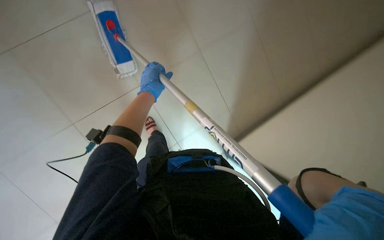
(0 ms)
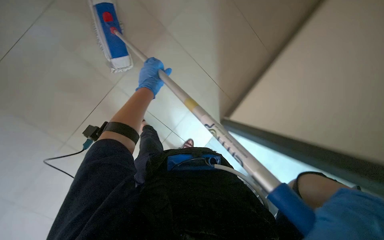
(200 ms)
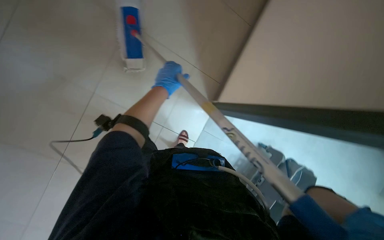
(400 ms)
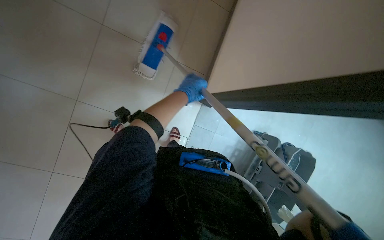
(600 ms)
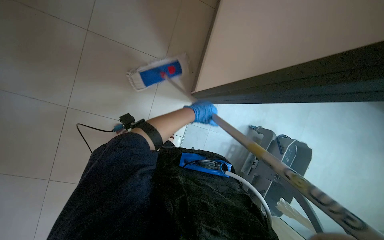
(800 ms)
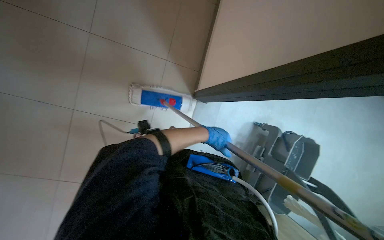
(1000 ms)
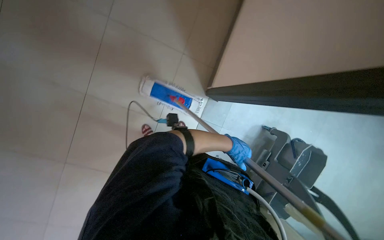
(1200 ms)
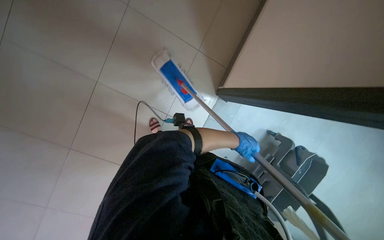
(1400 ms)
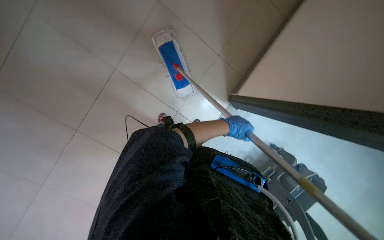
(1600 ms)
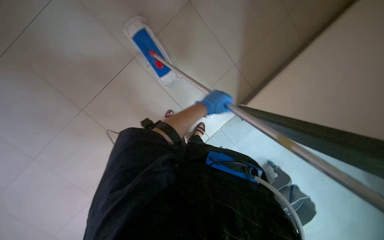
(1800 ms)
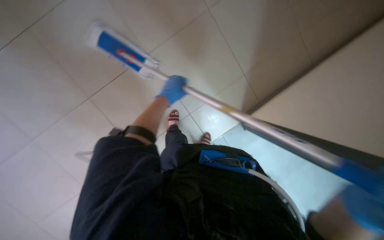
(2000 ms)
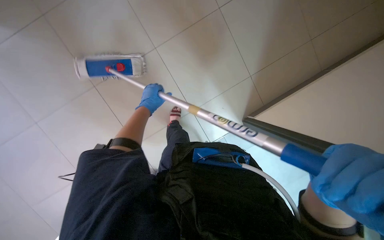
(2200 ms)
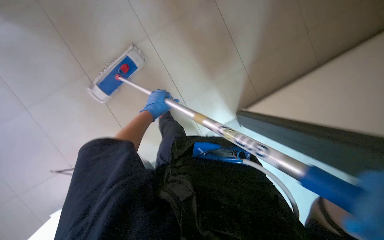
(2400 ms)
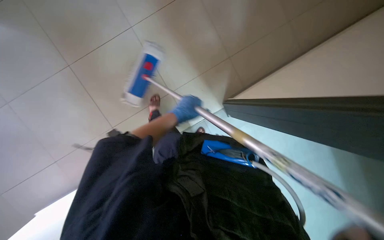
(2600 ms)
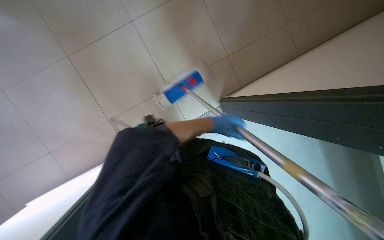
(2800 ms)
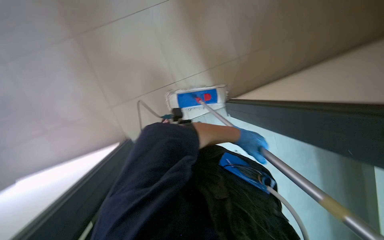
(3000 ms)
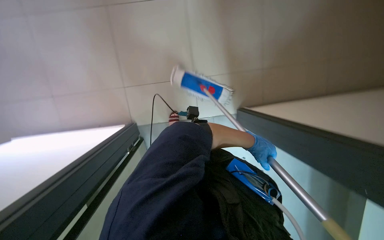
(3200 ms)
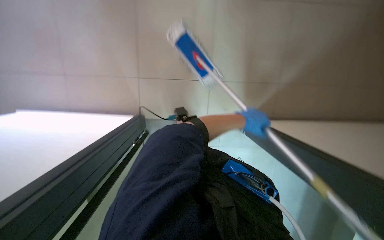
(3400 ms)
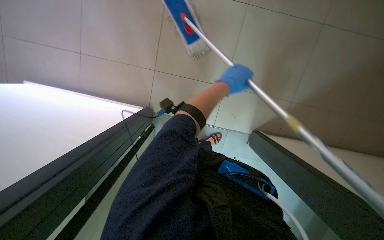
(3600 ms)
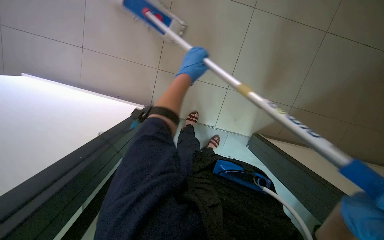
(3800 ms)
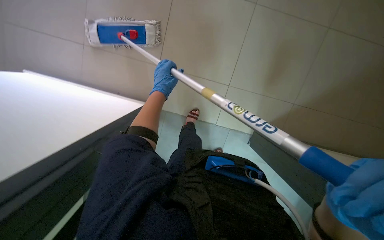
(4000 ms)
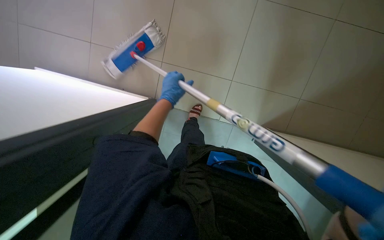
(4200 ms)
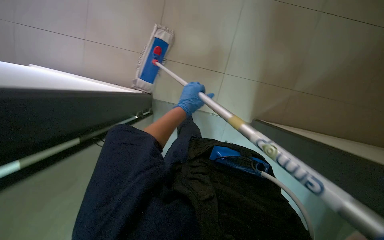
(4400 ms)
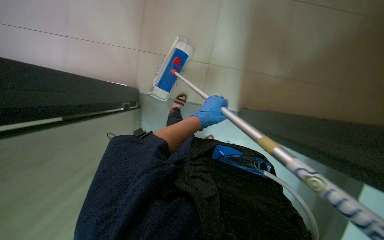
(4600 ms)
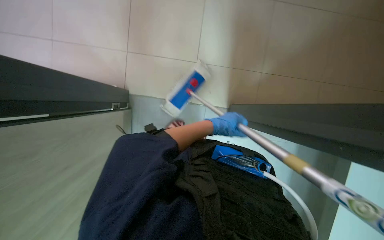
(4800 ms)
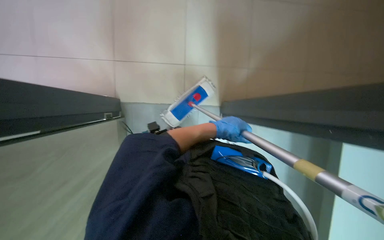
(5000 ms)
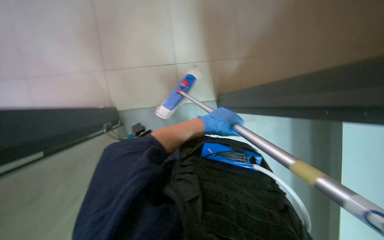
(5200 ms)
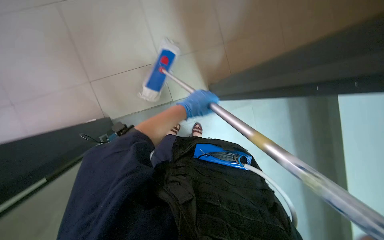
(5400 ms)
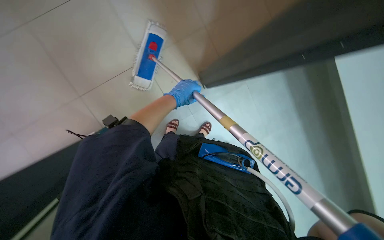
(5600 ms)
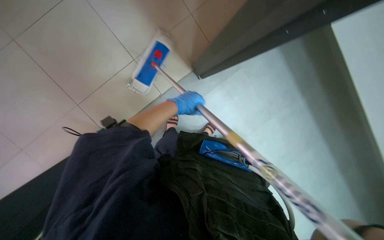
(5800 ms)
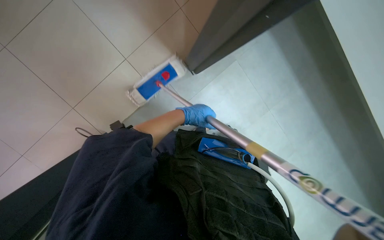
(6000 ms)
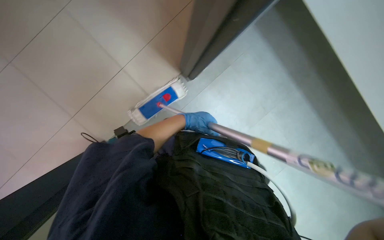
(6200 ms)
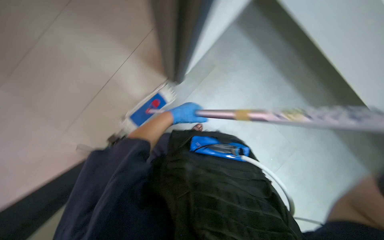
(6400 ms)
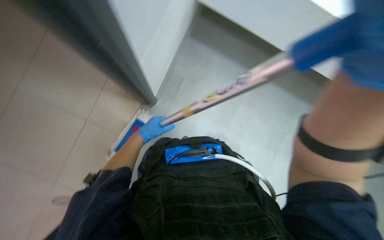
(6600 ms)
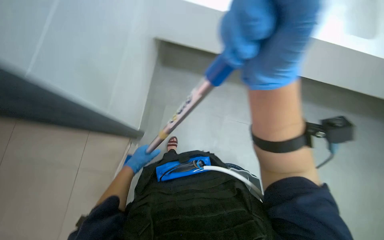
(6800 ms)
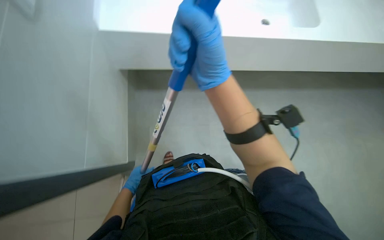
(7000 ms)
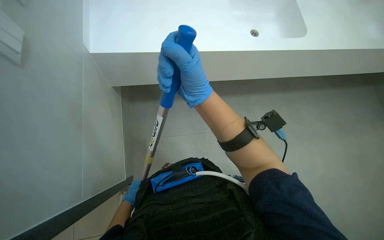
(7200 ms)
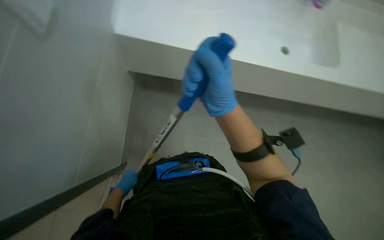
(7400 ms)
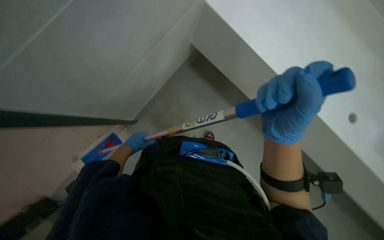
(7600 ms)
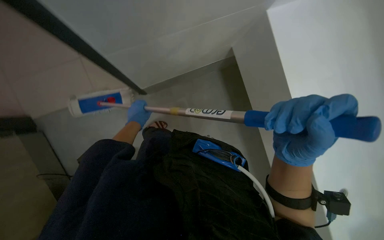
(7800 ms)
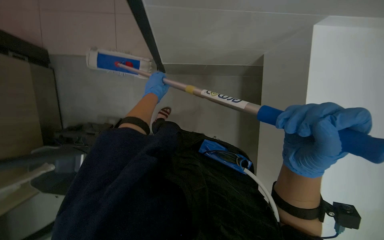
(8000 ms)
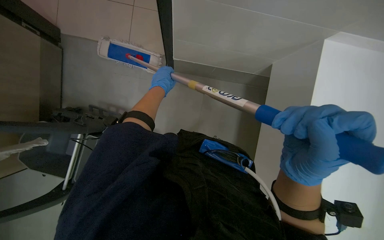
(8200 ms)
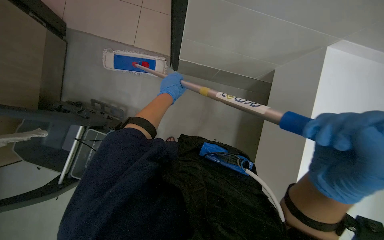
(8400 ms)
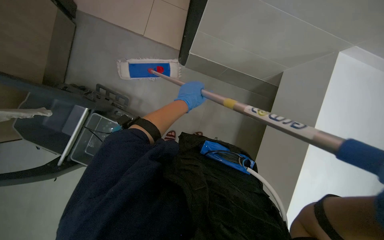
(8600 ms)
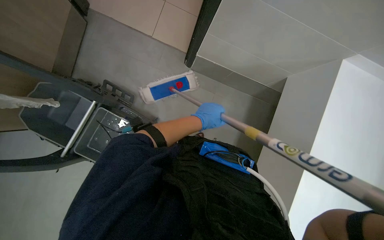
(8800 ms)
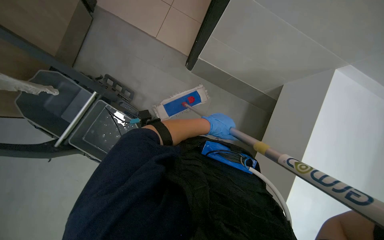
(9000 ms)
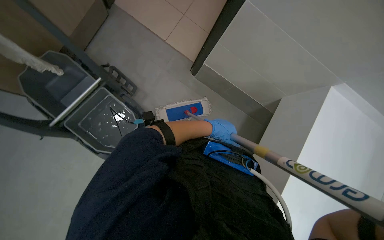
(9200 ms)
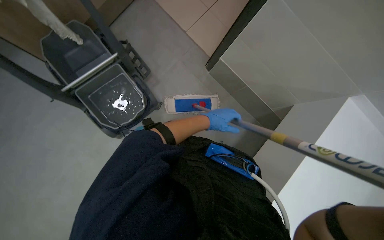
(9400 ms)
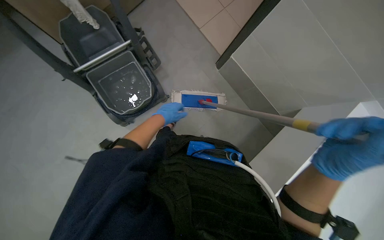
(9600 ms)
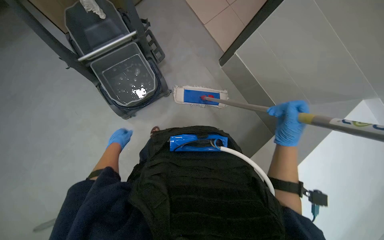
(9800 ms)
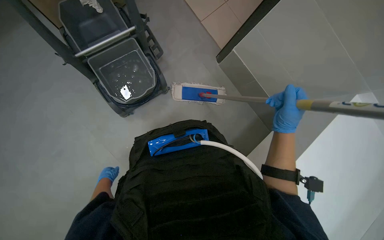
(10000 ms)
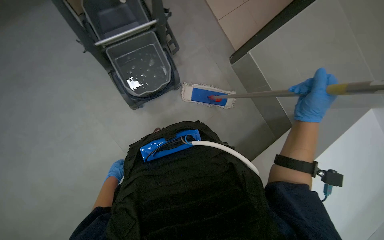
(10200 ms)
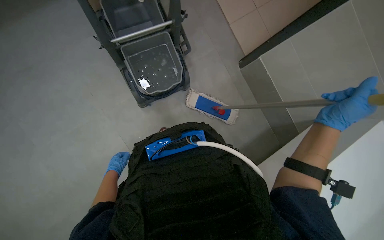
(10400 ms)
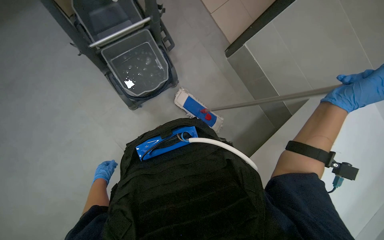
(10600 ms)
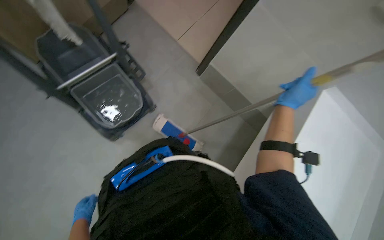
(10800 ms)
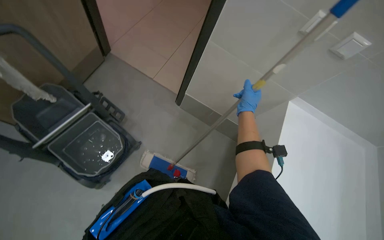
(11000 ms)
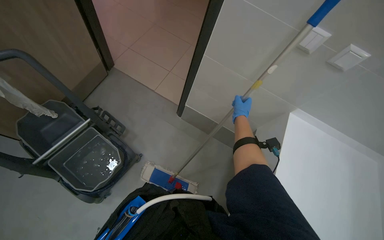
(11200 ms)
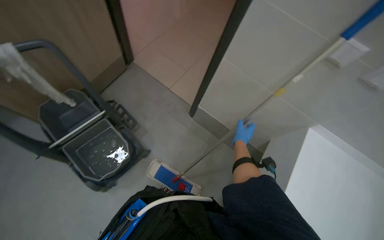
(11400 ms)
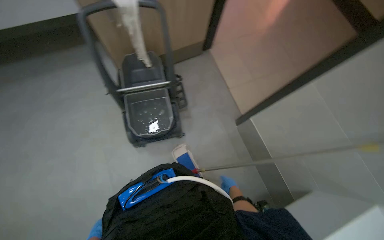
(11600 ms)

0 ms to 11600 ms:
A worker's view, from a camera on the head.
Job: mopping floor.
The whole recording: Mopping floor. The worker mops the floor with a flat mop.
0 ms to 1400 ms: The left hand is displaced to the right and down the picture by about 25 cm.
1400 ms to 2800 ms: The left hand travels to the left and back again, about 30 cm each way.
2800 ms to 4400 ms: The left hand travels to the left and back again, some 25 cm each way.
4400 ms to 5800 ms: The head travels roughly 80 cm.
5800 ms to 7200 ms: The wearer's head swings approximately 45 degrees to the right. The view tips upward by approximately 25 degrees.
7200 ms to 8800 ms: Everything in view rotates about 40 degrees clockwise. The left hand travels to the right by roughly 30 cm.
8800 ms to 10200 ms: The camera is carried approximately 40 cm. The scene rotates clockwise by some 30 degrees.
10200 ms to 11600 ms: The wearer looks about 20 degrees further upward.

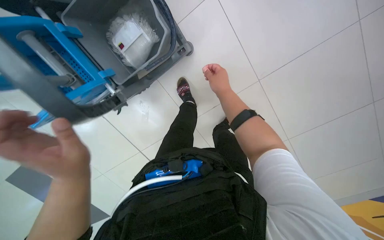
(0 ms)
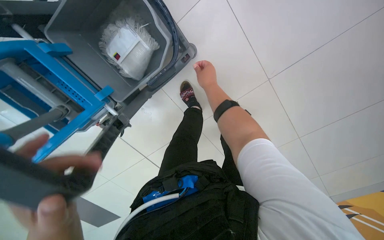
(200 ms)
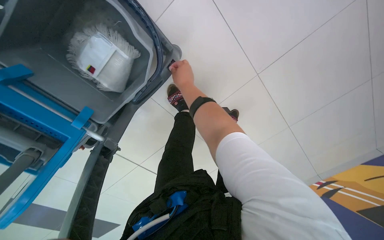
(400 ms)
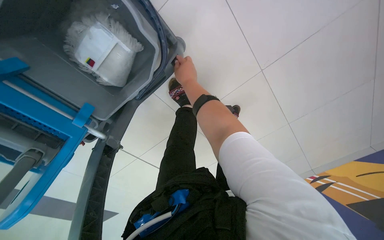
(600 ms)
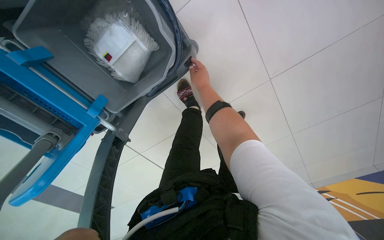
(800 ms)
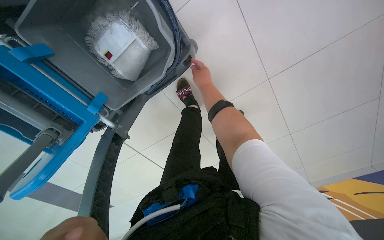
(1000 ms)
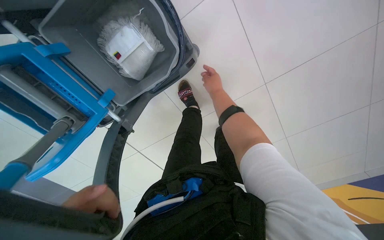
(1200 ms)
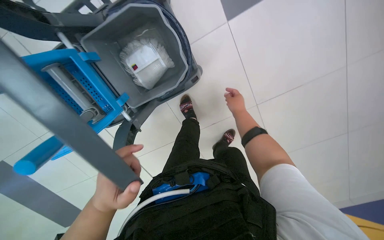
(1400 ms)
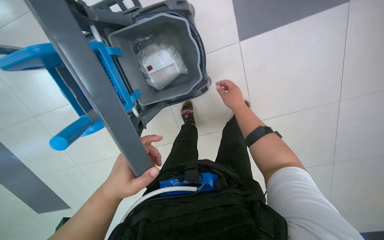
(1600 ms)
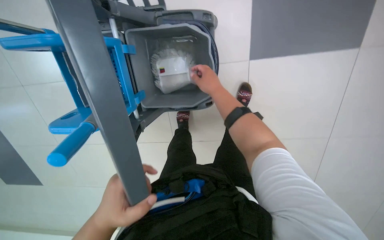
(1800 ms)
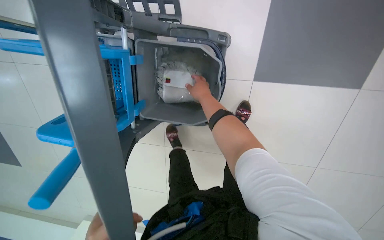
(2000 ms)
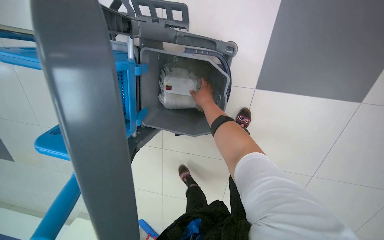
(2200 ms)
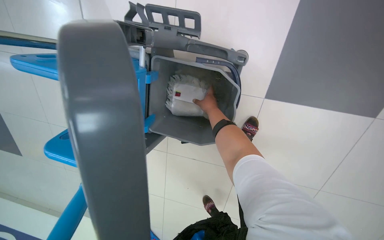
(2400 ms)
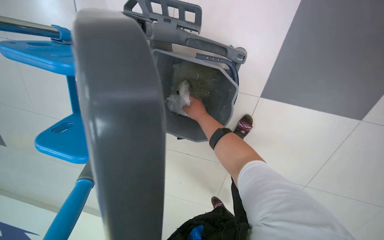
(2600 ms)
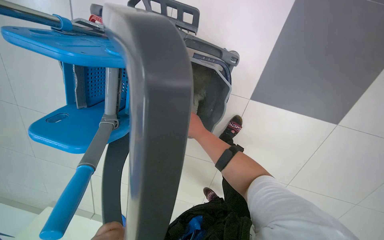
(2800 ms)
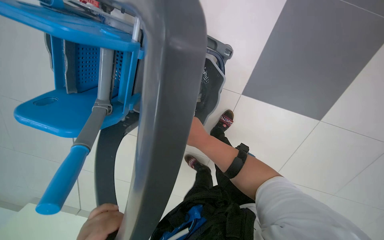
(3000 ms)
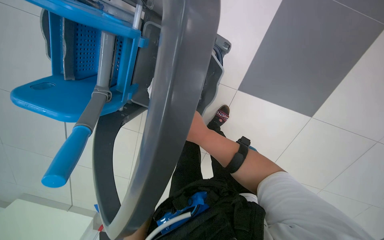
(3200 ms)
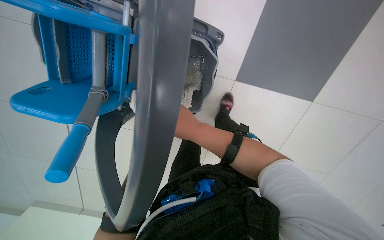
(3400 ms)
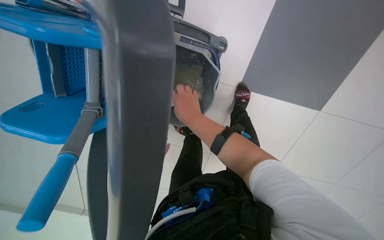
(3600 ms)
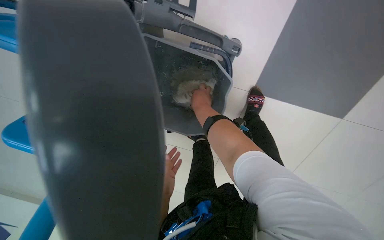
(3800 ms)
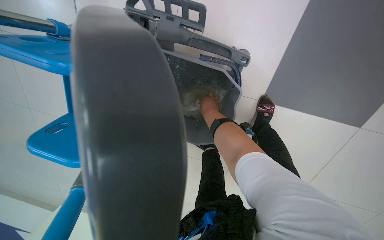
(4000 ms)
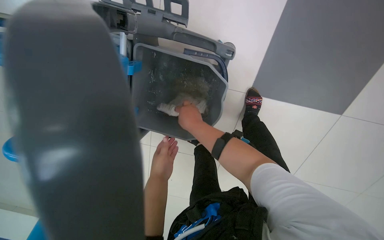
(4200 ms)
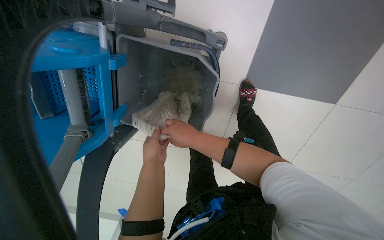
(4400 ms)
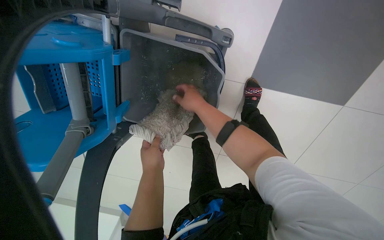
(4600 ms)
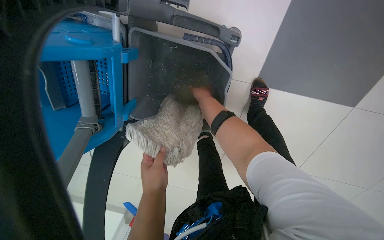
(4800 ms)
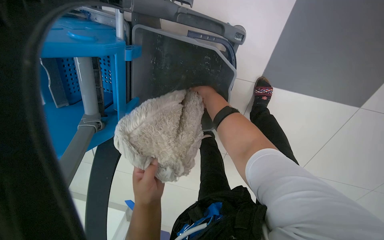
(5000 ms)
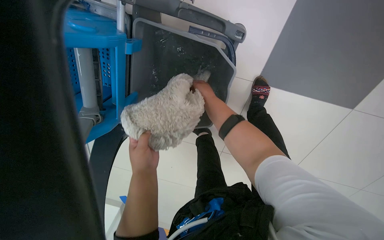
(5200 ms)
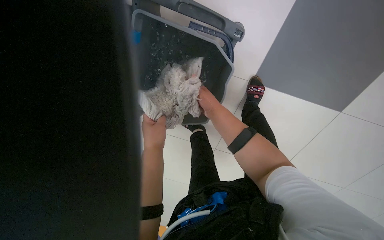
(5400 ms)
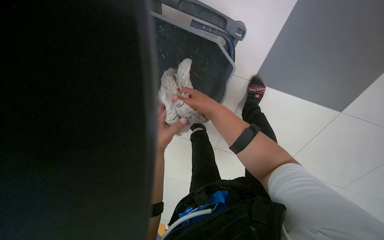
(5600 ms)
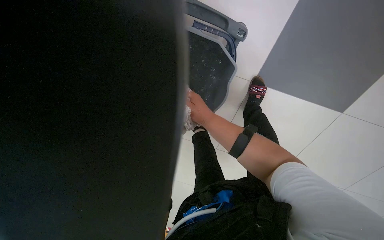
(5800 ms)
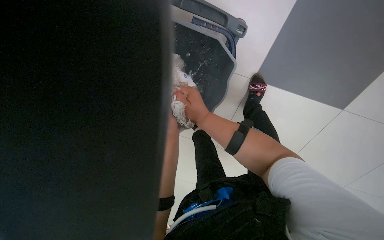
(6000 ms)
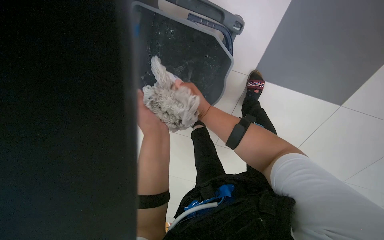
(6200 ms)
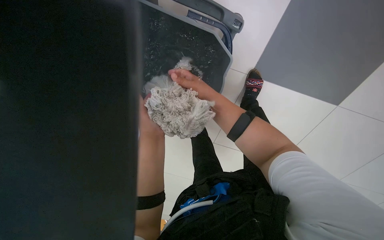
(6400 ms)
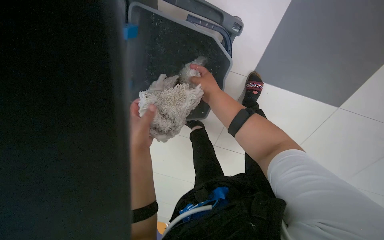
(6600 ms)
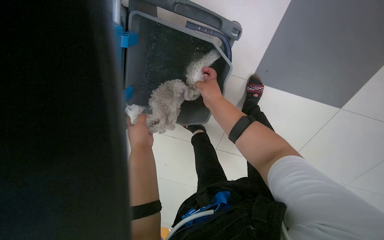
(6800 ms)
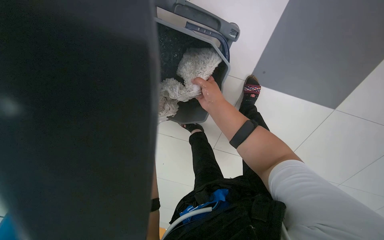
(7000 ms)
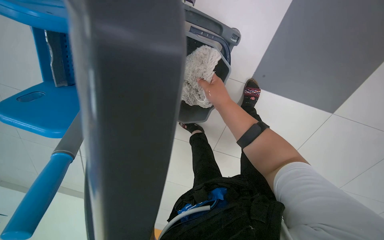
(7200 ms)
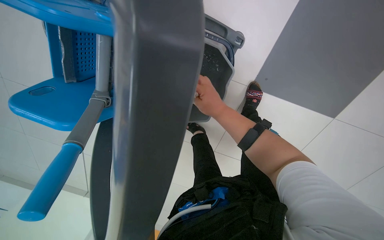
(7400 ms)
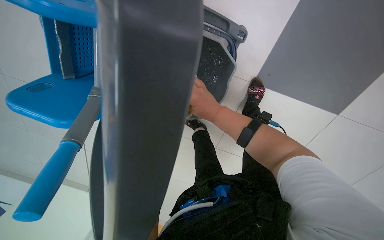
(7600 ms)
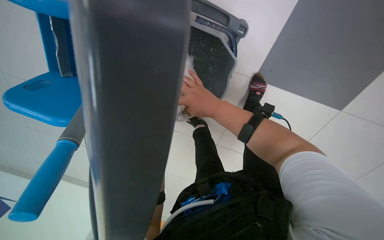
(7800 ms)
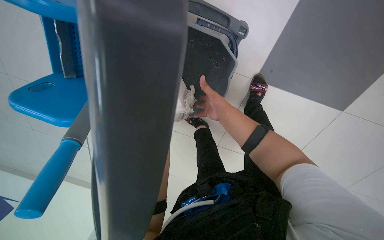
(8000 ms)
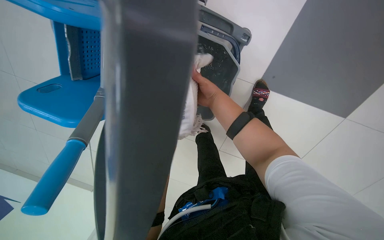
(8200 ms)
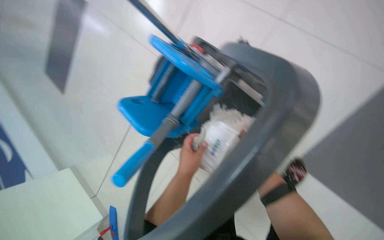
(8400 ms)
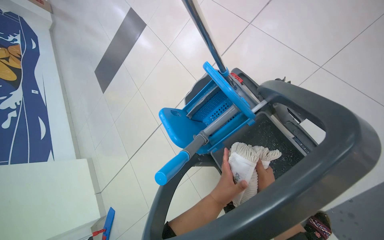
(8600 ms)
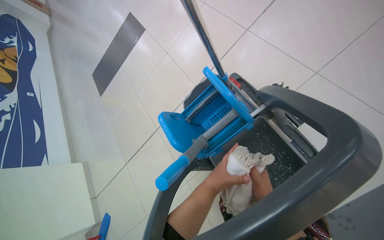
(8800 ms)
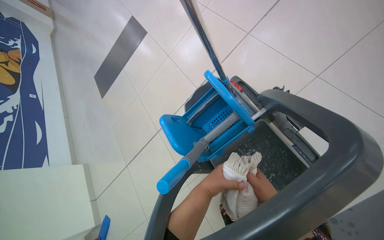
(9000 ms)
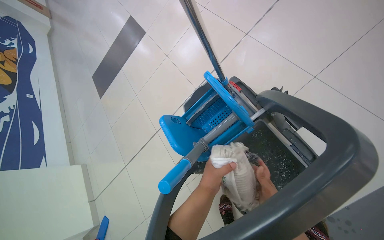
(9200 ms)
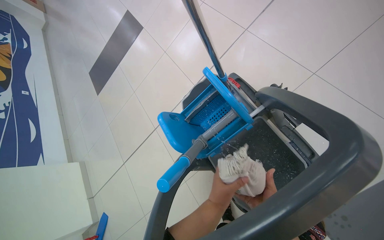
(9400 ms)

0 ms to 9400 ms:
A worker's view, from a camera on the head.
Job: preparing cleaning supplies.
The whole recording: Changing mop head. The worker detaches the string mop head, wrings a clean mop head, and attaches it to the flat mop handle.
0 ms to 1600 ms: The right hand goes to the left and returns, about 15 cm each way.
1600 ms to 3200 ms: The camera sweeps to the right, by about 15 degrees. The scene turns roughly 30 degrees clockwise in the picture.
3200 ms to 4800 ms: The right hand goes nearer and farther, some 20 cm each way, reversing 2 times.
4800 ms to 6200 ms: The right hand heads nearer to the camera and down the picture, covering about 20 cm.
7800 ms to 9400 ms: The head rotates about 40 degrees to the left. The view tilts approximately 30 degrees upward.
